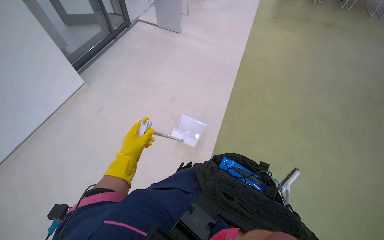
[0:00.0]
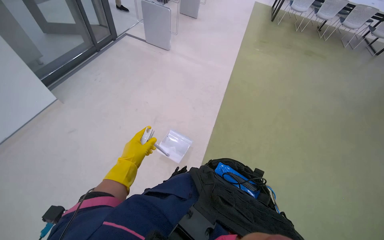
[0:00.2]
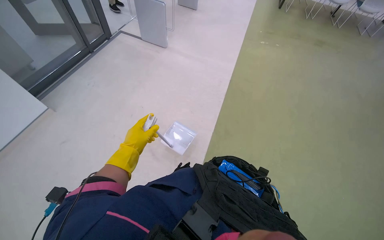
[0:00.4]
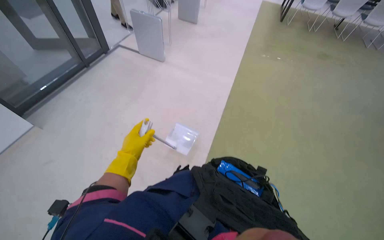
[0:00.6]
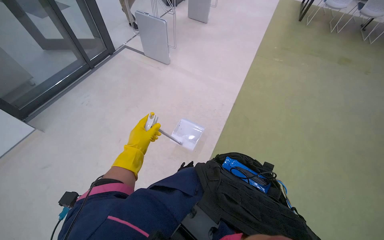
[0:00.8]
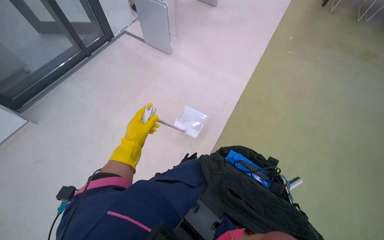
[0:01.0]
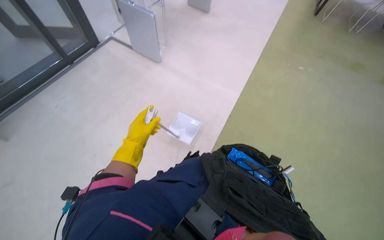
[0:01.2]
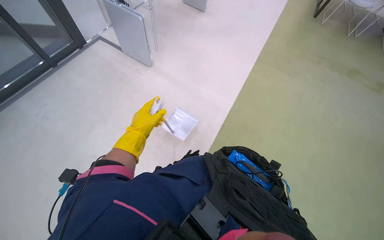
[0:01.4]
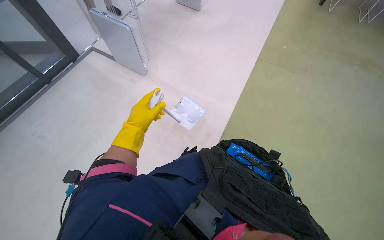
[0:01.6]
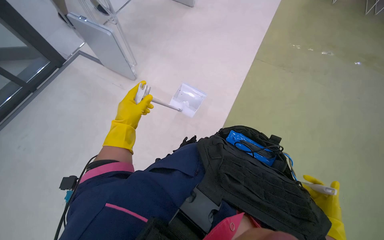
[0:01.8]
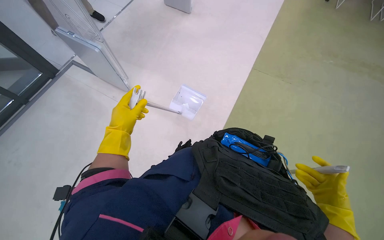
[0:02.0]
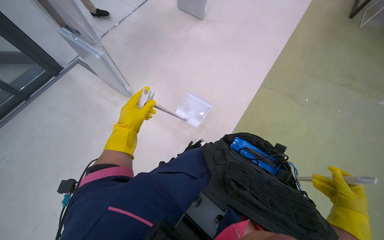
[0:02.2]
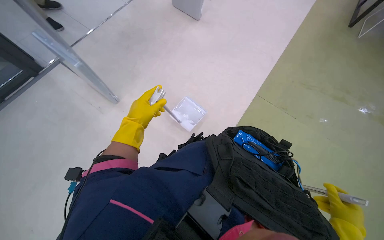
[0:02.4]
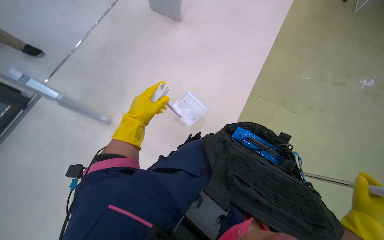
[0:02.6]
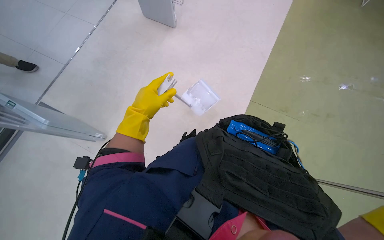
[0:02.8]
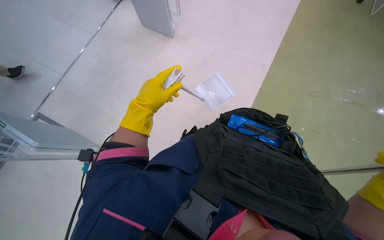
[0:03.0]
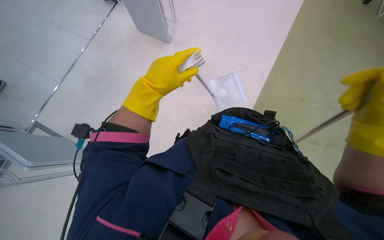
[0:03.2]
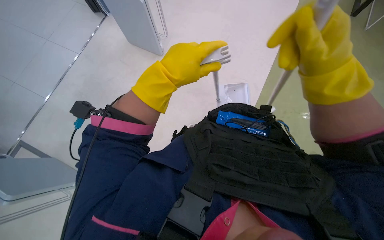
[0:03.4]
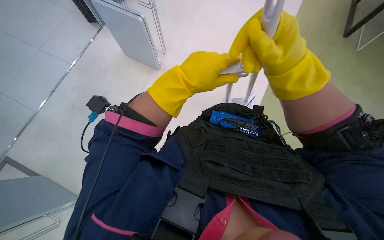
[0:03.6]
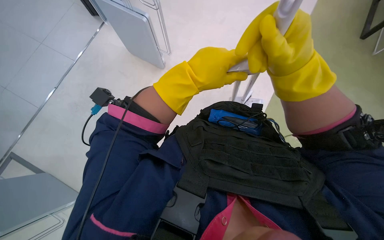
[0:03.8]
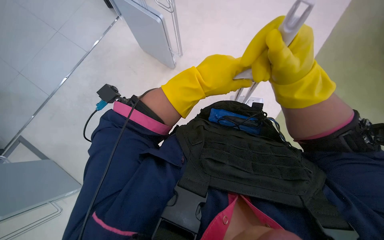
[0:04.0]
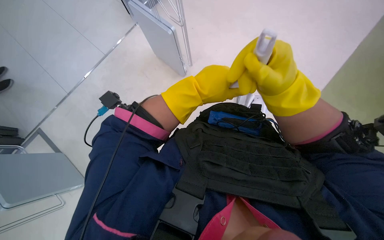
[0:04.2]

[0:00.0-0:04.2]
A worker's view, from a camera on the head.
Job: sweeping floor.
The whole recording: Sweeping office floor. The worker sweeps the office floor with a broom and dustpan.
0:00.0 to 0:01.4: The wearer moves approximately 40 cm.
0:01.4 to 0:02.8: The left hand travels up the picture by approximately 15 cm.
0:02.8 to 0:04.2: The left hand heads to the right, covering some 25 cm.

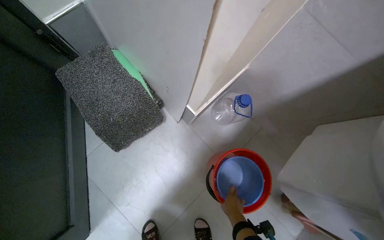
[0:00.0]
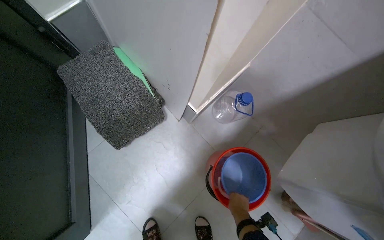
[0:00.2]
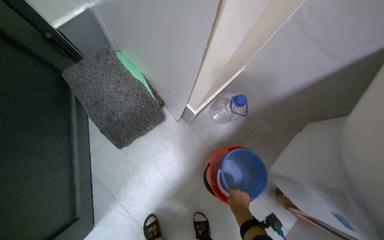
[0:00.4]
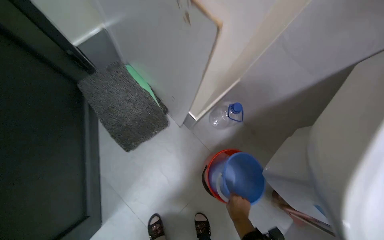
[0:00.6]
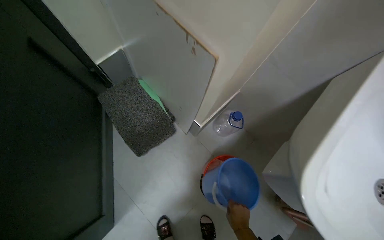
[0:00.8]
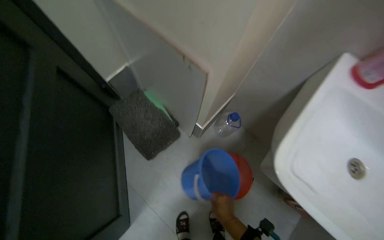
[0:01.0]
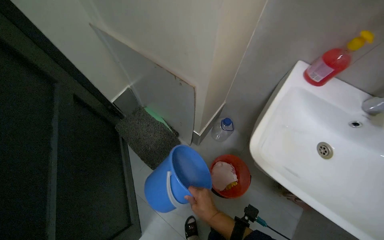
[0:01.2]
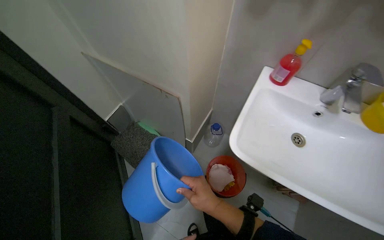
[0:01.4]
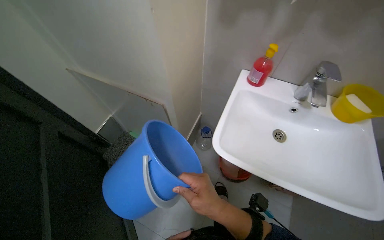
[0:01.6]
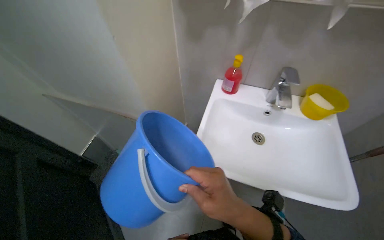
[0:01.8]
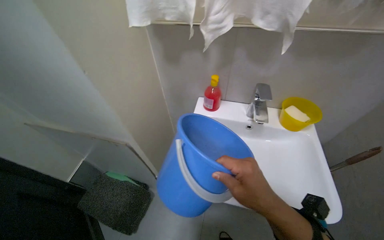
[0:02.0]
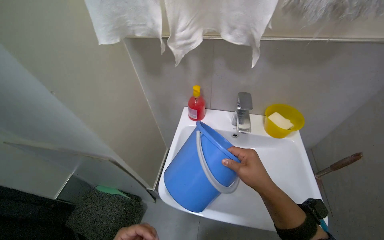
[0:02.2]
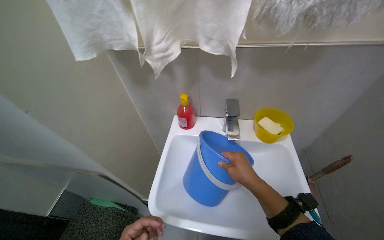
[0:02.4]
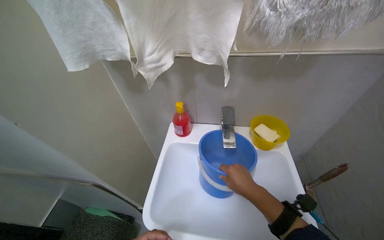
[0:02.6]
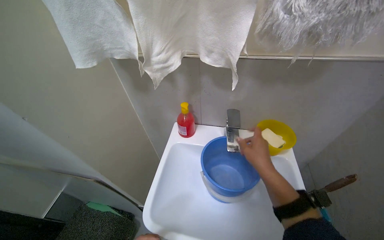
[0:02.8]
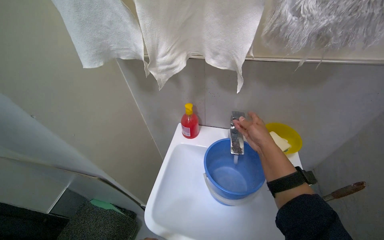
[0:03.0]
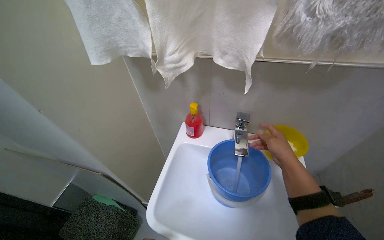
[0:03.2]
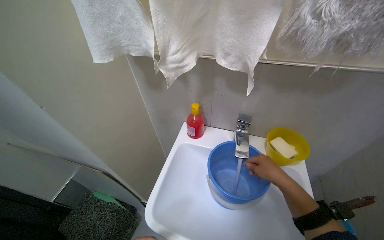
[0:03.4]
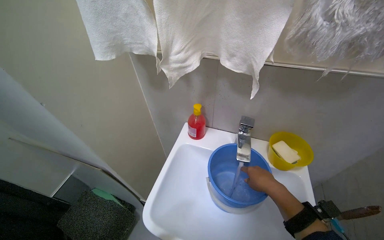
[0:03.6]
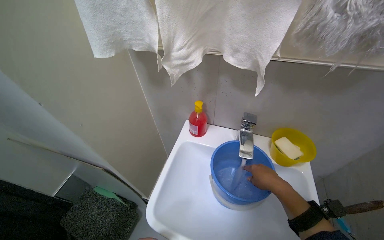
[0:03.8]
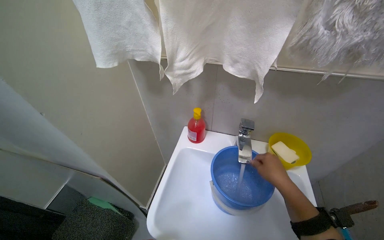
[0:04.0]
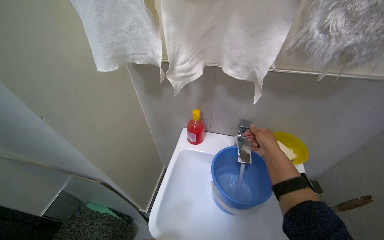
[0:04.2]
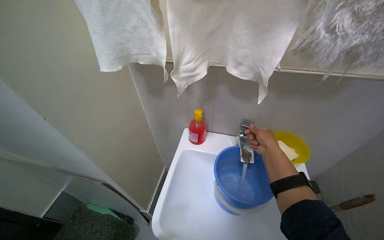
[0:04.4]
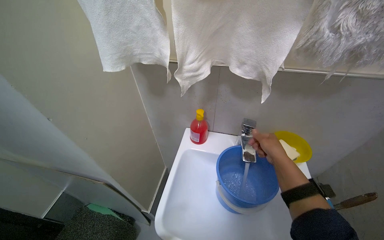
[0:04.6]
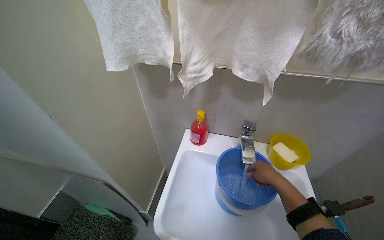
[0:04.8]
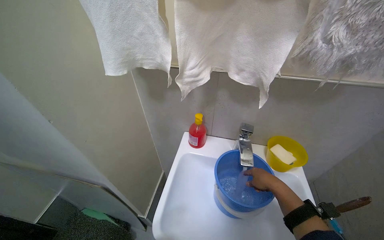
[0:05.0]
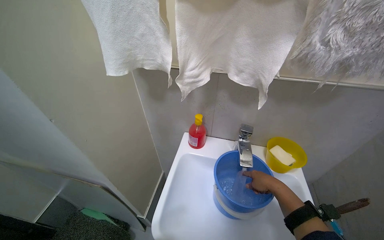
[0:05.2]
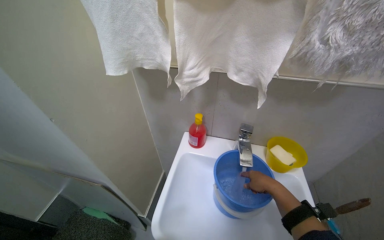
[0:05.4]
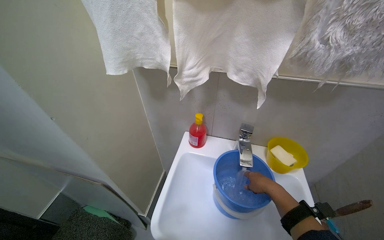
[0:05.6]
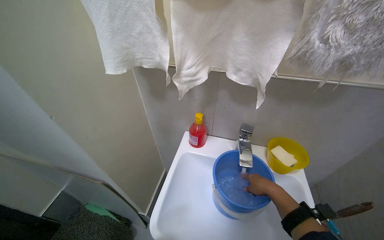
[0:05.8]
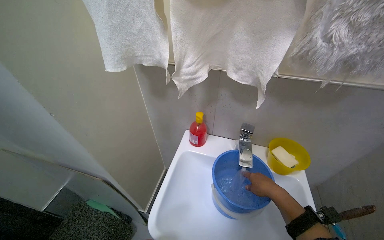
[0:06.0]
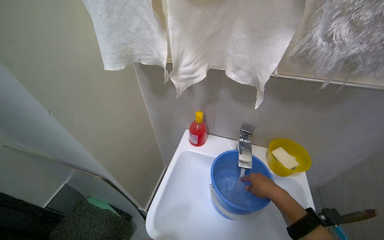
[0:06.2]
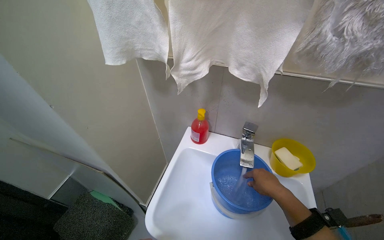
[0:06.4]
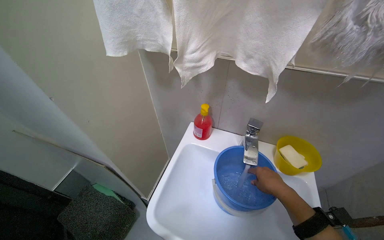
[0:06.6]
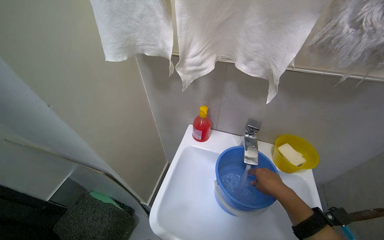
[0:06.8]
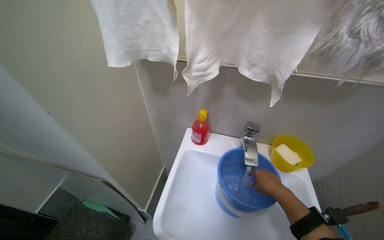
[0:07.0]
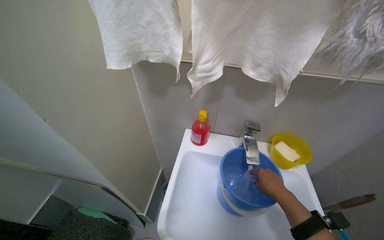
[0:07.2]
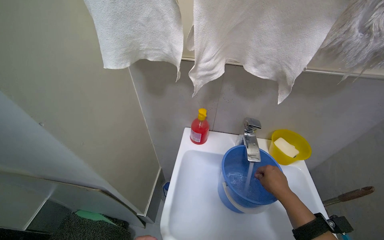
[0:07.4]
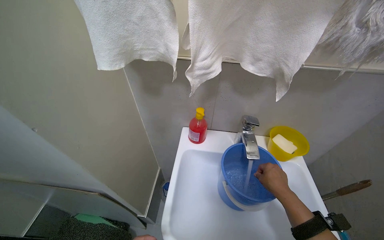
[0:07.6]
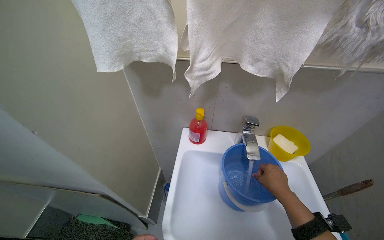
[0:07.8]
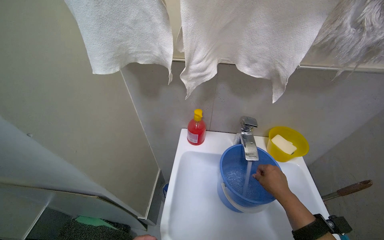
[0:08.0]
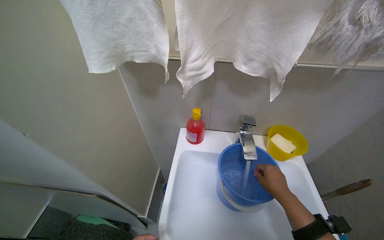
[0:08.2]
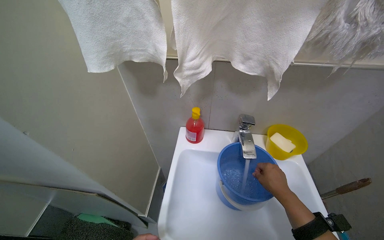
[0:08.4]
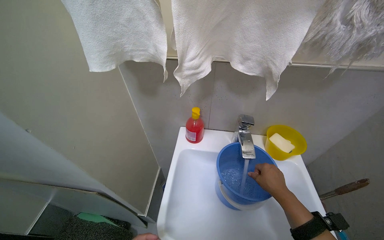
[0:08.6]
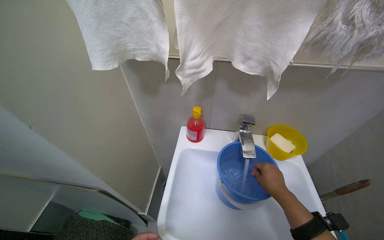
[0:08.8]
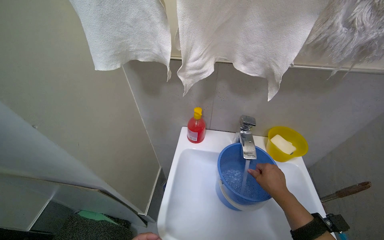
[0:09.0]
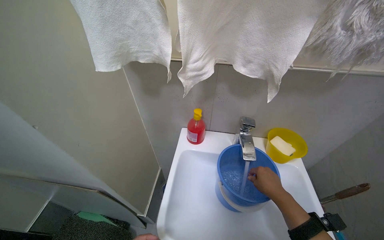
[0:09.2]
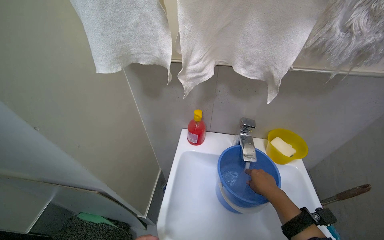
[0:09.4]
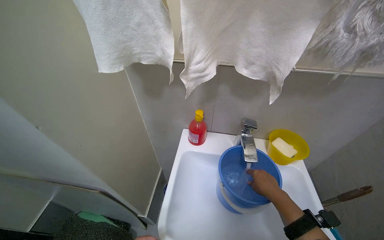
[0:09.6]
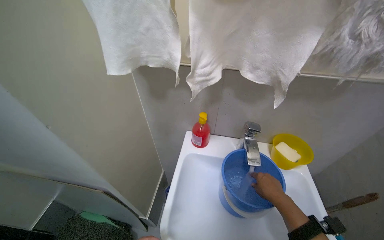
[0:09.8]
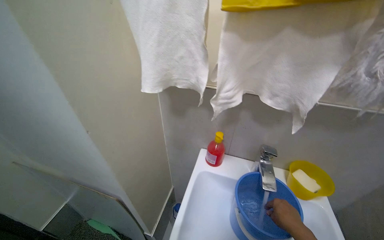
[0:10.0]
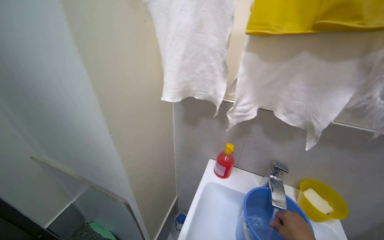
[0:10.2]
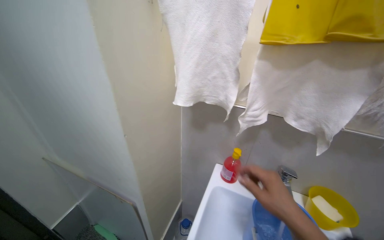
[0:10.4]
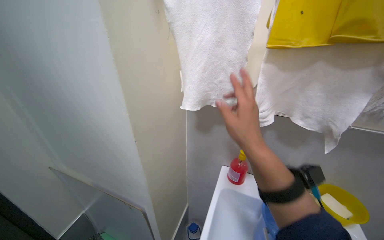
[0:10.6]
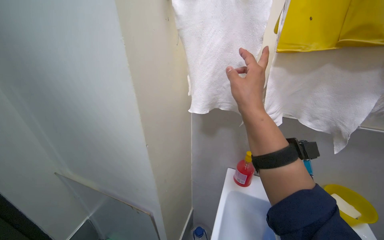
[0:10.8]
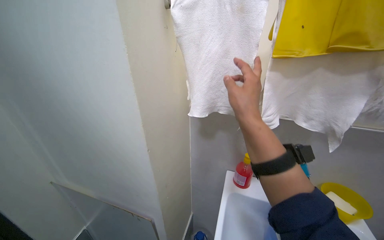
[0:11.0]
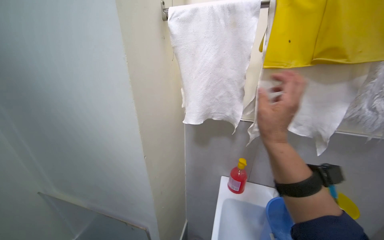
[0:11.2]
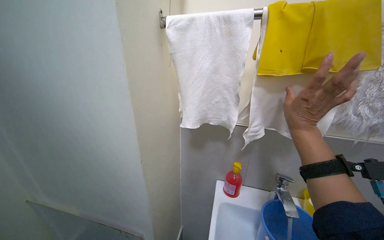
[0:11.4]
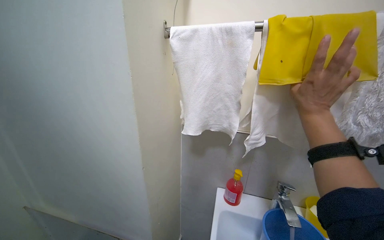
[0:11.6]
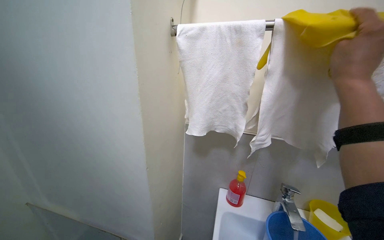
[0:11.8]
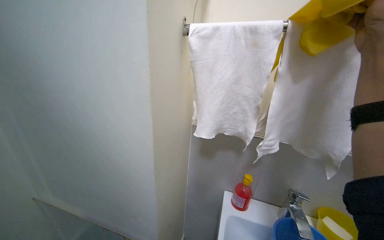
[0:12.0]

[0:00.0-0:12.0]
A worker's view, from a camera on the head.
Job: preparing cleaning supplies.
The whole recording: Preparing cleaning cloth and water. The worker fills a bucket with water and wrings out a white cloth.
0:00.0 to 0:01.6: The camera is carried about 50 cm. The wearer looks some 20 degrees further upward.
0:01.6 to 0:03.0: The view tips upward by approximately 15 degrees. The right hand is displaced up the picture, to the right and farther from the camera by some 50 cm.
0:04.4 to 0:06.0: The right hand goes roughly 10 cm down the picture.
0:09.0 to 0:10.4: The wearer looks approximately 15 degrees further upward.
0:10.4 to 0:12.0: The right hand goes some 40 cm up the picture.

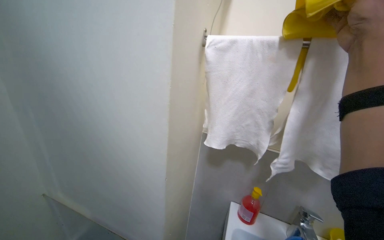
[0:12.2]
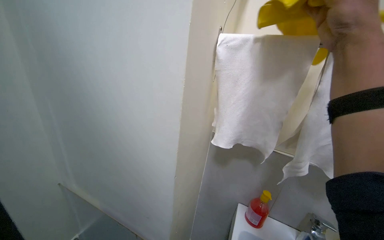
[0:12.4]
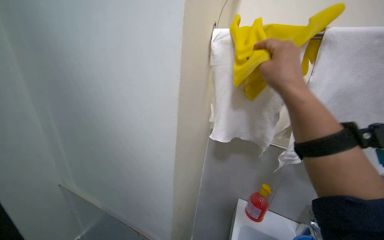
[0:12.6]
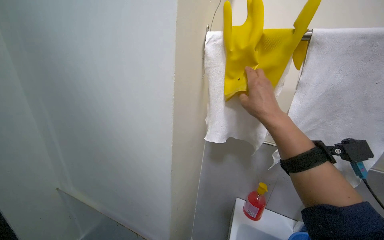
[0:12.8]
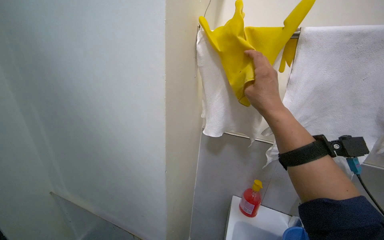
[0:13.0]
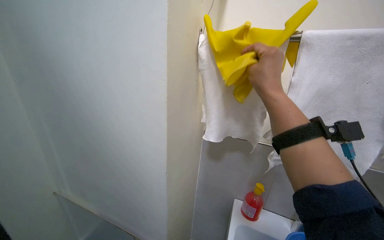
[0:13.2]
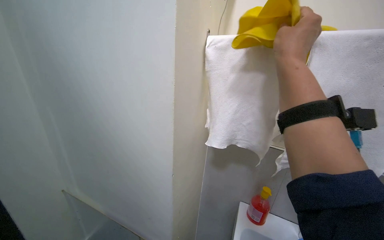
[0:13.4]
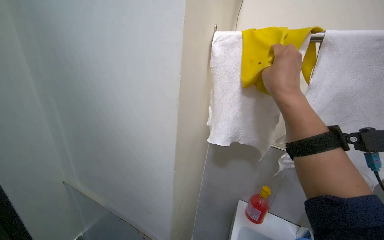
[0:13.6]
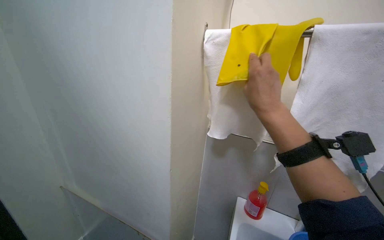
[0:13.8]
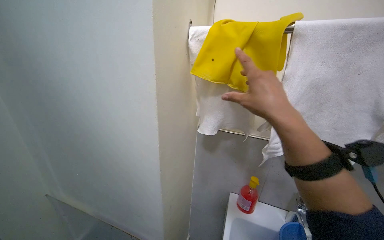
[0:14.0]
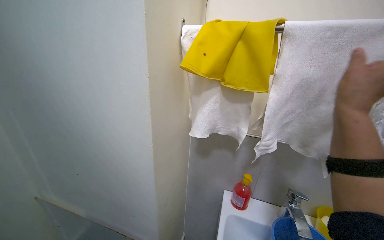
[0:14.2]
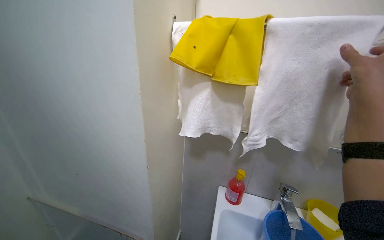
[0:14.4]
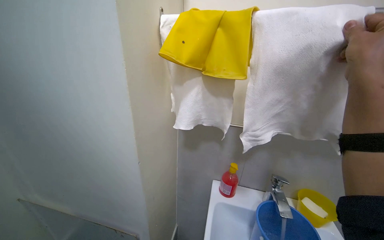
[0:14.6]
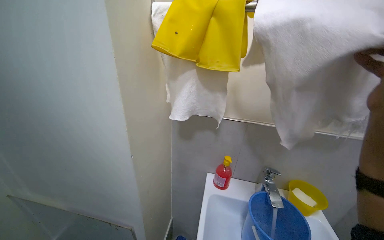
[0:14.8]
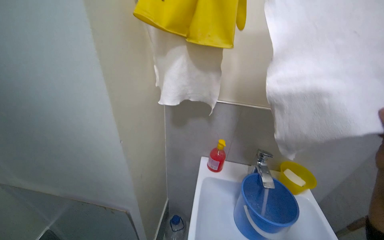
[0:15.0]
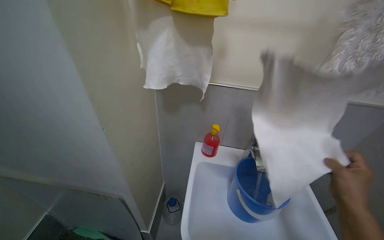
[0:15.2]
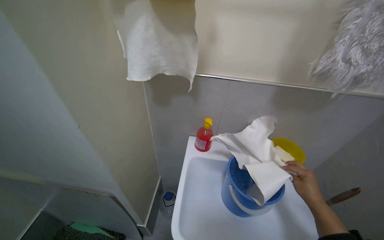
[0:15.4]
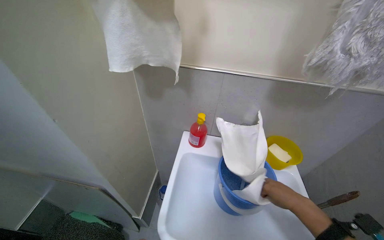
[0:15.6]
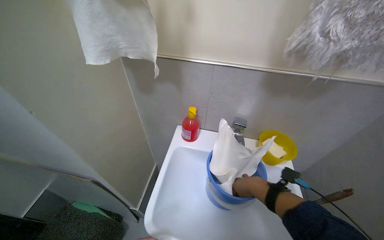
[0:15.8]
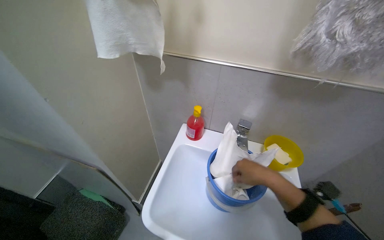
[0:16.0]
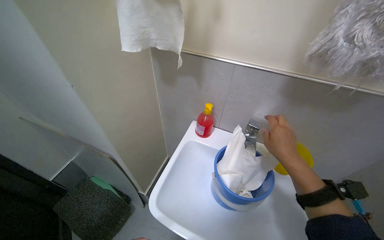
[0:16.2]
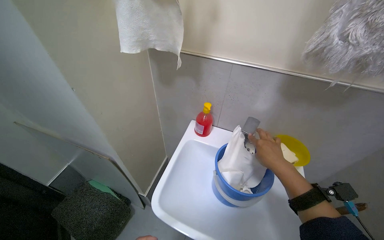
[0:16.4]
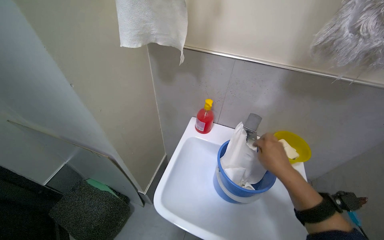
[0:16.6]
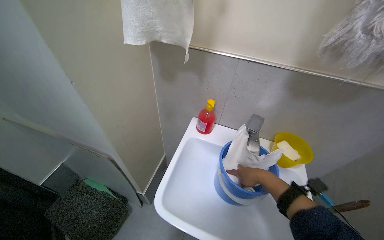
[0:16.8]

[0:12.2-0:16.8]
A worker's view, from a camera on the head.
Job: preparing cleaning supplies.
The whole recording: Preparing cleaning cloth and water. The worker fills a bucket with water and wrings out a white cloth.
0:12.2 to 0:13.8: The right hand shifts approximately 20 cm down the picture and to the left.
0:13.8 to 0:15.2: The view tips downward by some 15 degrees.
